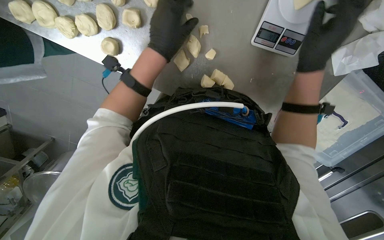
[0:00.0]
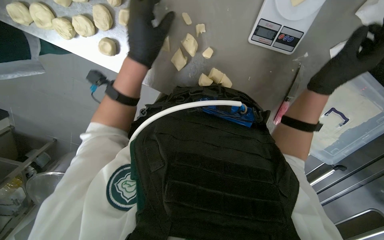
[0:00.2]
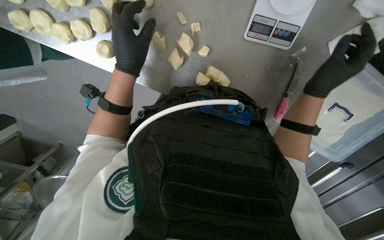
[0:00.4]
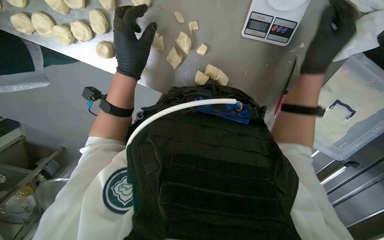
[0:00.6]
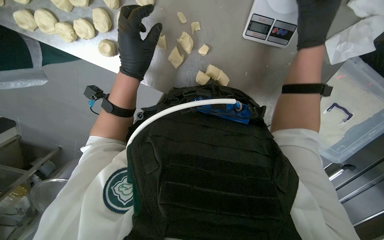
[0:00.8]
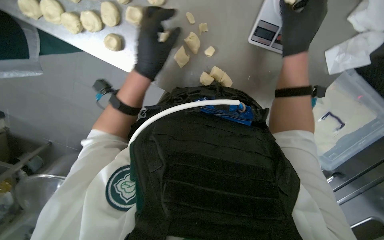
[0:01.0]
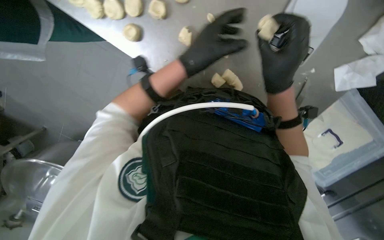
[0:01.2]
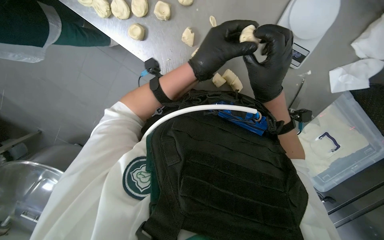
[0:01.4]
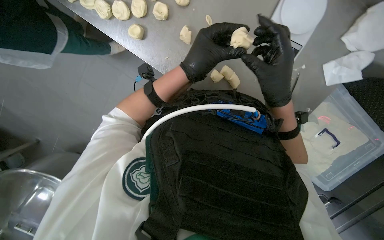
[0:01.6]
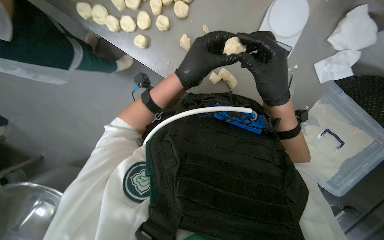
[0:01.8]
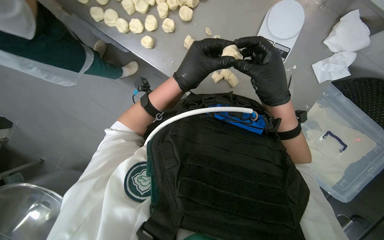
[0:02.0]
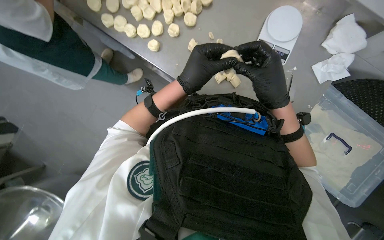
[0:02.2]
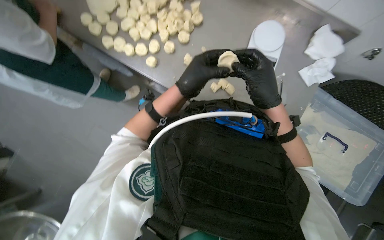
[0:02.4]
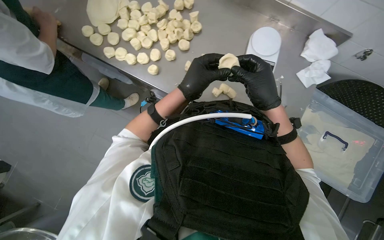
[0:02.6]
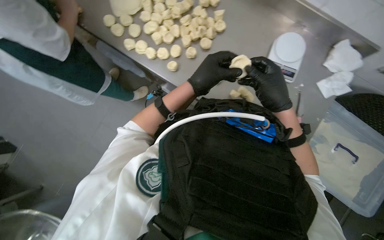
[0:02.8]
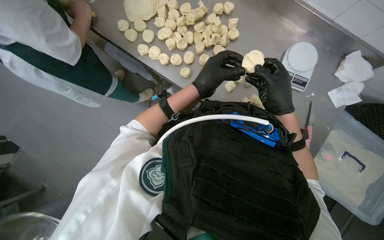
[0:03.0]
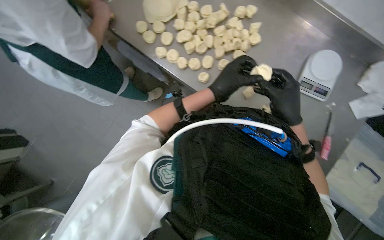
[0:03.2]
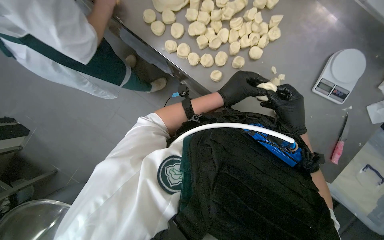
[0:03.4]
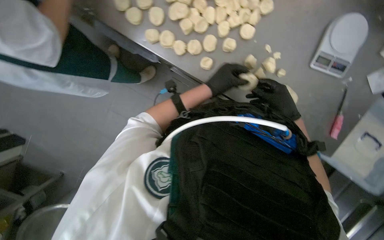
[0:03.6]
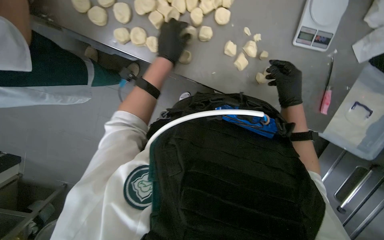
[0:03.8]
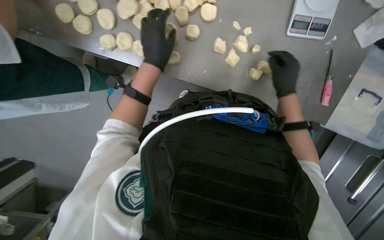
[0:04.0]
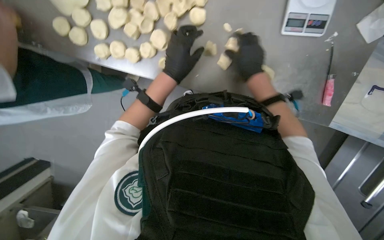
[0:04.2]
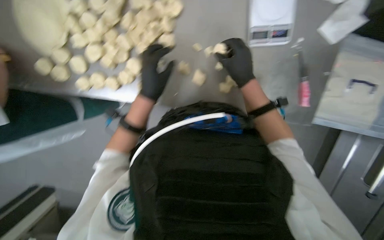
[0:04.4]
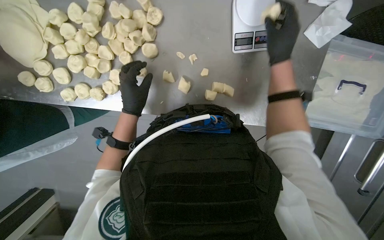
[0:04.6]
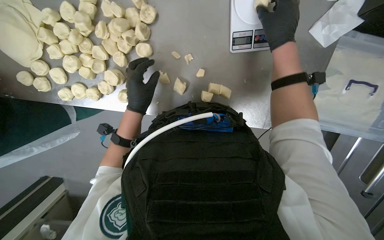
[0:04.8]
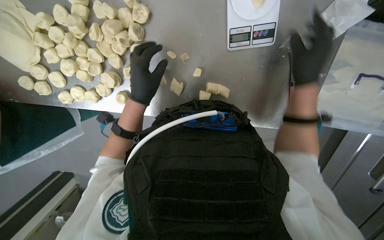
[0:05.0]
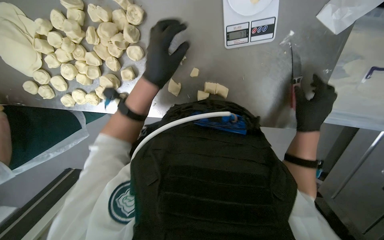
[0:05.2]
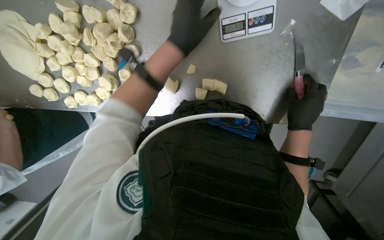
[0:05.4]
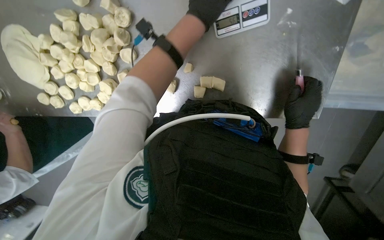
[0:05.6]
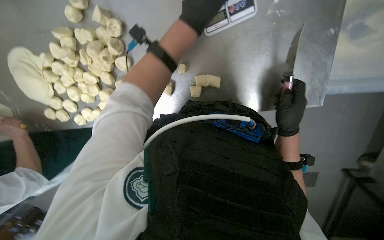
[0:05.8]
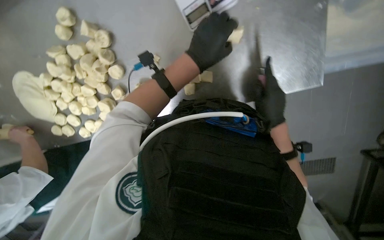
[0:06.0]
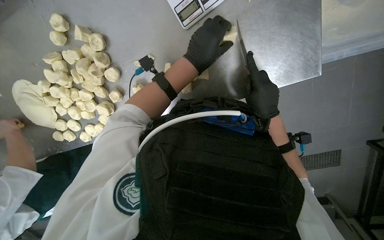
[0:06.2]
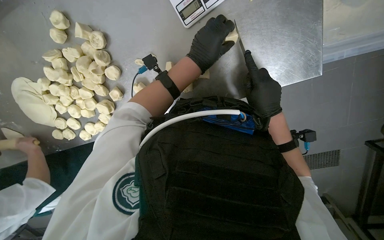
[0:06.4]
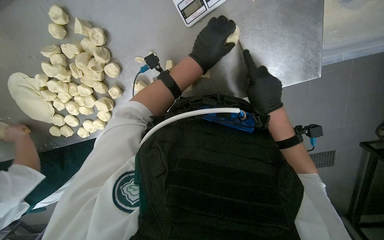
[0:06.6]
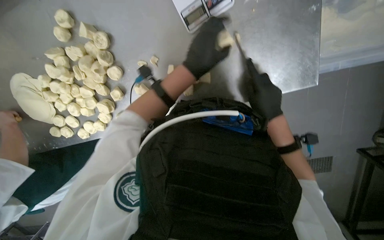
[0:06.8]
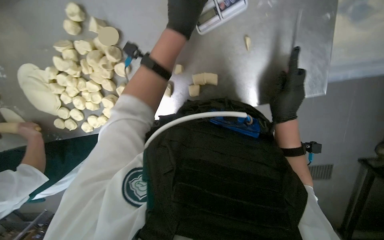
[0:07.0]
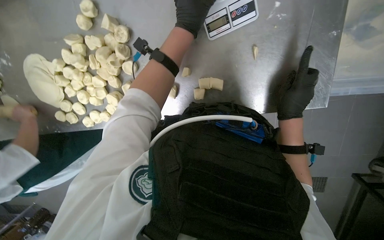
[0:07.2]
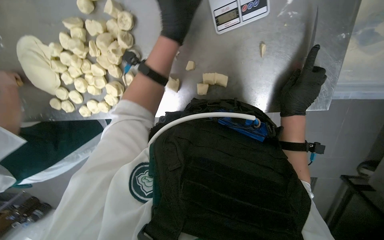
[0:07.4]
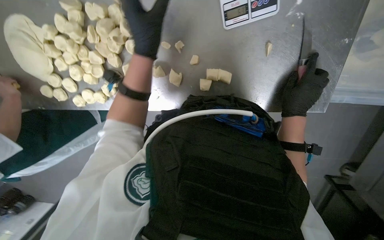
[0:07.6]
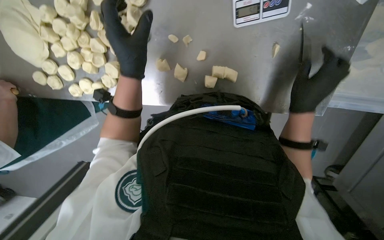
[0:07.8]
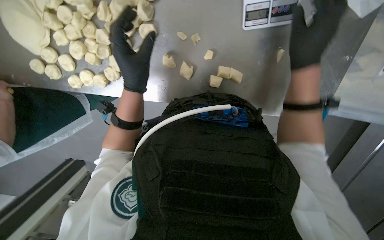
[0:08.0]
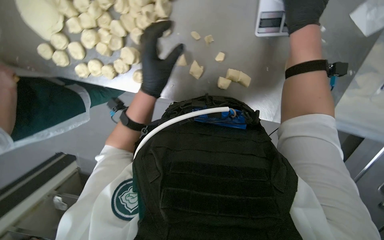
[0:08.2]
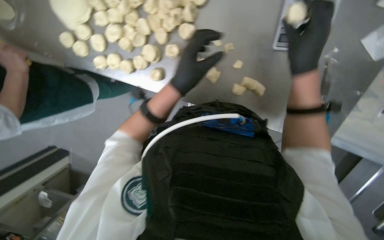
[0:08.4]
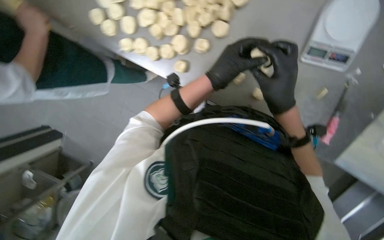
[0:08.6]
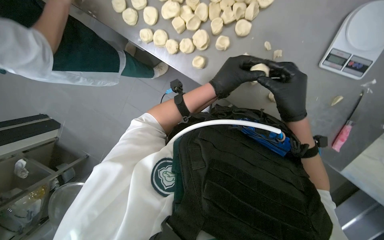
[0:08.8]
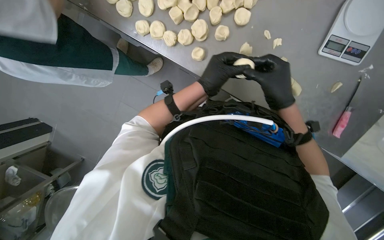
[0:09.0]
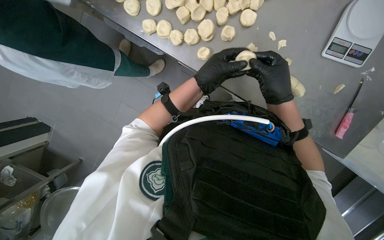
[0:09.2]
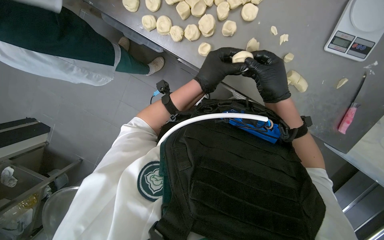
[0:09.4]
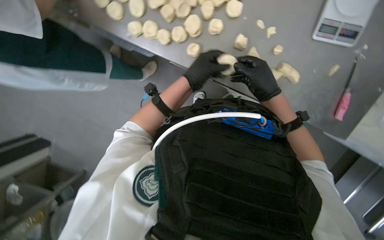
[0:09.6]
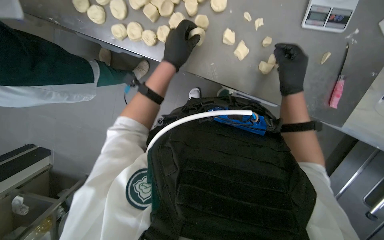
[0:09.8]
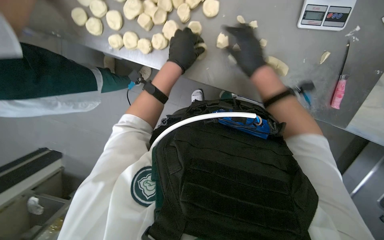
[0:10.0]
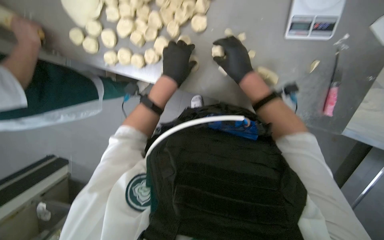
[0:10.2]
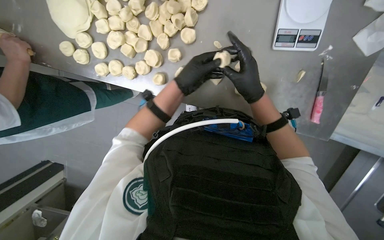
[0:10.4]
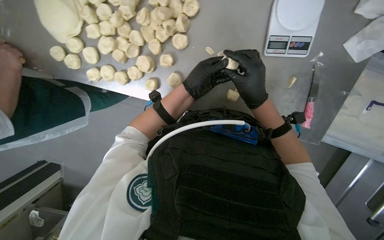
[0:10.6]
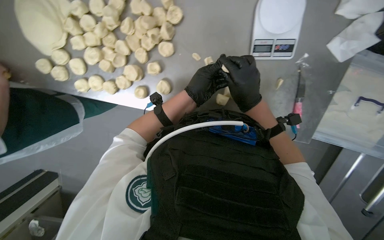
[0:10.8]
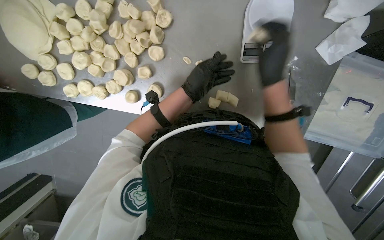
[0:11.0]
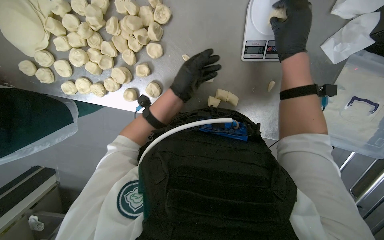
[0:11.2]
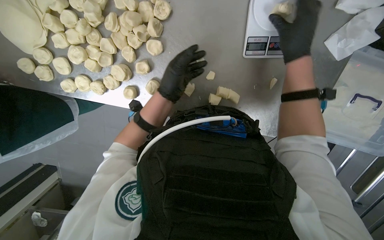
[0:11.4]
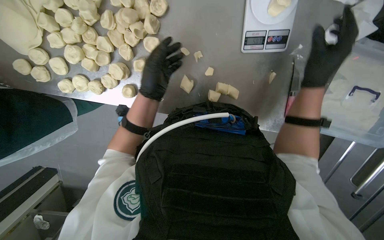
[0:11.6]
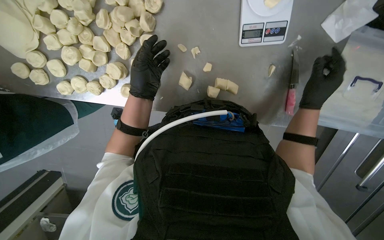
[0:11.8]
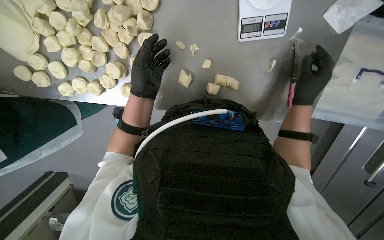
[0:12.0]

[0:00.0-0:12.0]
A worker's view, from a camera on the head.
Job: preparing food.
The whole recording: Weighing and shaping dough portions. The worker weighs individual dough pieces on a scale and shapes them.
0:00.0 to 0:01.6: The right hand is displaced to the left and down the picture by approximately 15 cm.
0:01.6 to 0:03.0: The wearer looks some 15 degrees further upward.
0:04.4 to 0:06.0: The camera is aimed some 20 degrees further to the left. The left hand is displaced to the right by roughly 35 cm. The right hand shifts approximately 30 cm to the right and down the picture.
0:06.0 to 0:07.6: The left hand moves to the left, some 20 cm.
0:07.6 to 0:09.0: The view swings roughly 15 degrees to the right. The scene turns about 25 degrees clockwise in the picture. The right hand shifts about 35 cm to the left, and goes up the picture and returns, about 25 cm each way, while the left hand travels down the picture by about 25 cm.
0:10.4 to 0:12.0: The right hand travels to the right by some 25 cm.

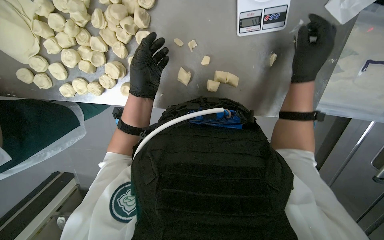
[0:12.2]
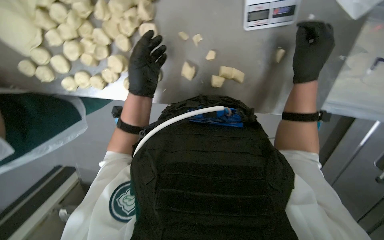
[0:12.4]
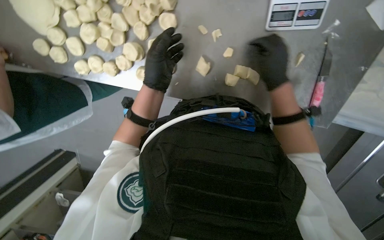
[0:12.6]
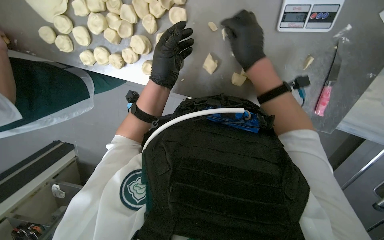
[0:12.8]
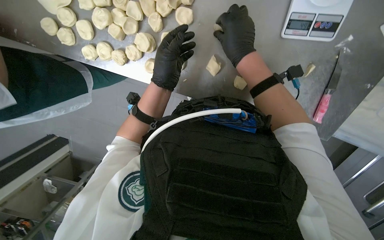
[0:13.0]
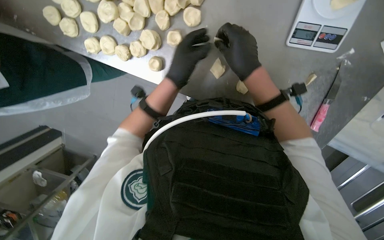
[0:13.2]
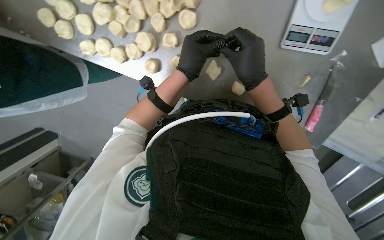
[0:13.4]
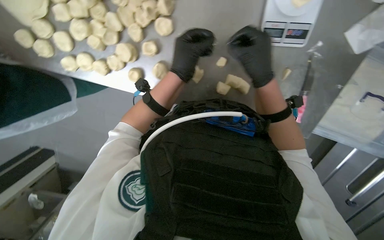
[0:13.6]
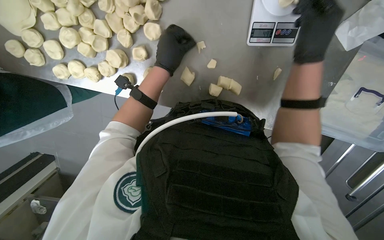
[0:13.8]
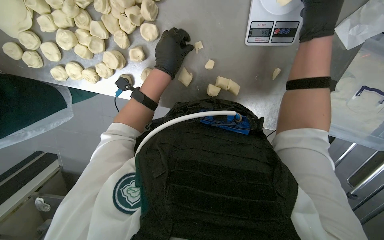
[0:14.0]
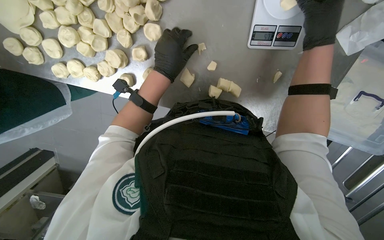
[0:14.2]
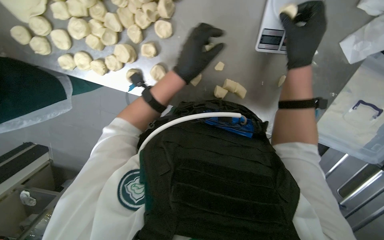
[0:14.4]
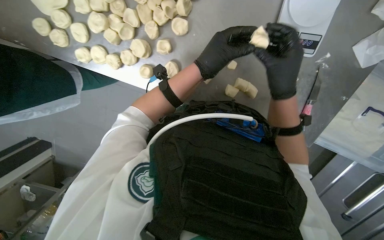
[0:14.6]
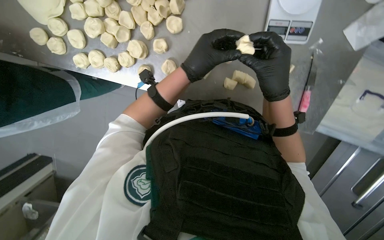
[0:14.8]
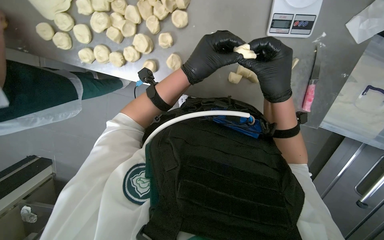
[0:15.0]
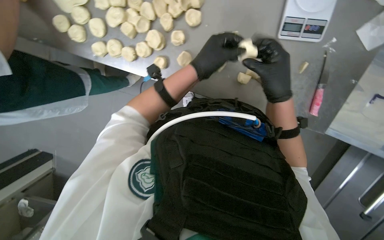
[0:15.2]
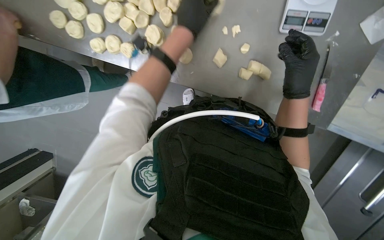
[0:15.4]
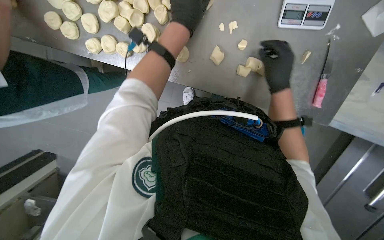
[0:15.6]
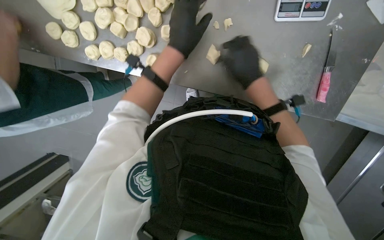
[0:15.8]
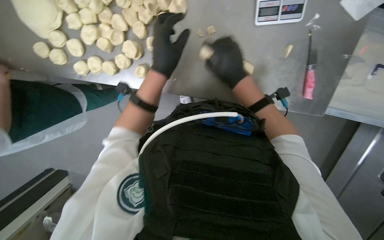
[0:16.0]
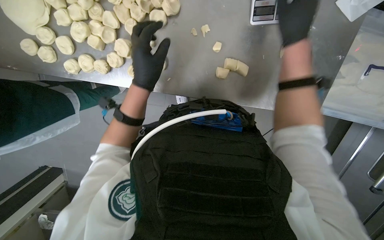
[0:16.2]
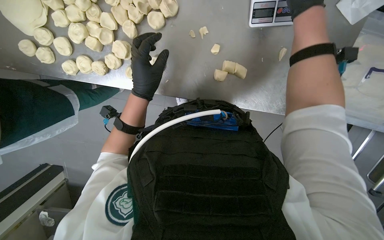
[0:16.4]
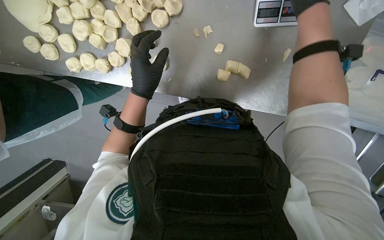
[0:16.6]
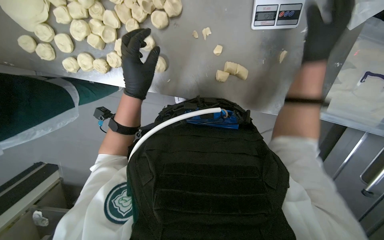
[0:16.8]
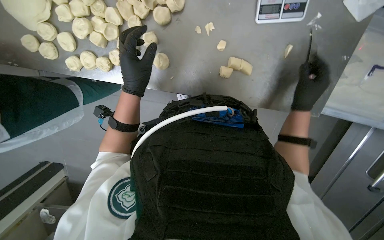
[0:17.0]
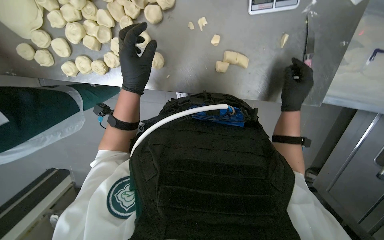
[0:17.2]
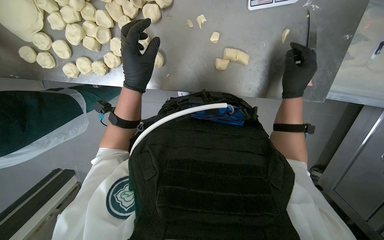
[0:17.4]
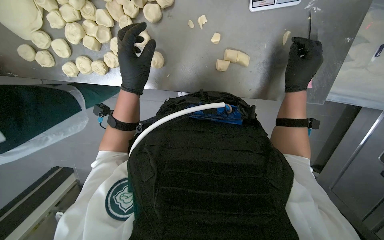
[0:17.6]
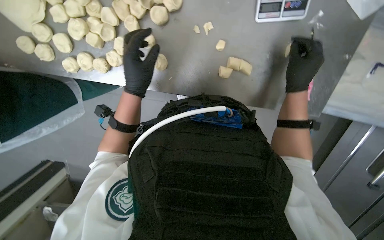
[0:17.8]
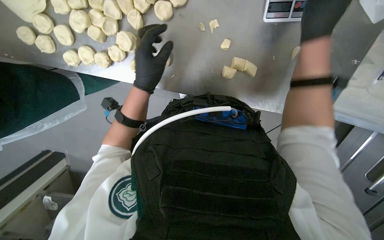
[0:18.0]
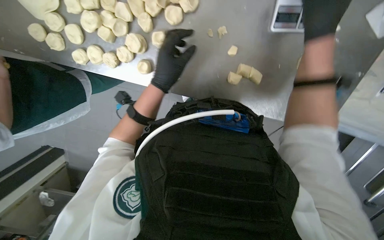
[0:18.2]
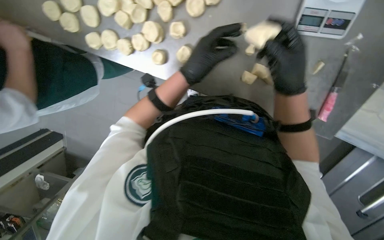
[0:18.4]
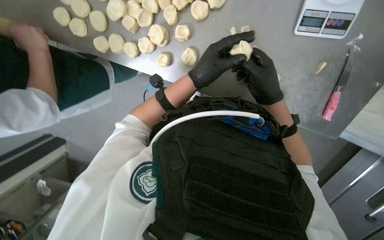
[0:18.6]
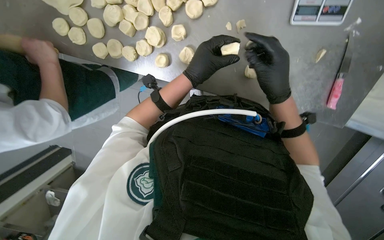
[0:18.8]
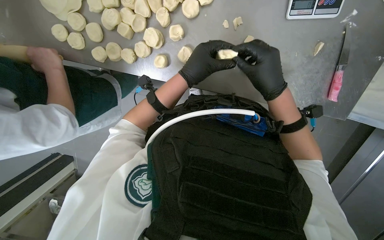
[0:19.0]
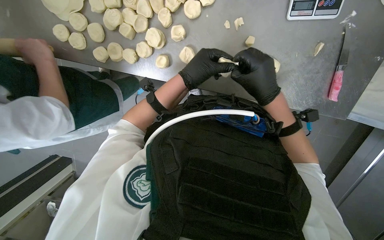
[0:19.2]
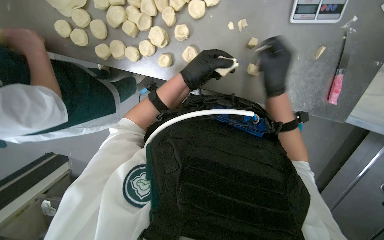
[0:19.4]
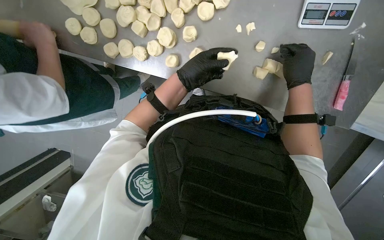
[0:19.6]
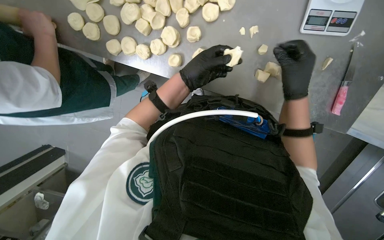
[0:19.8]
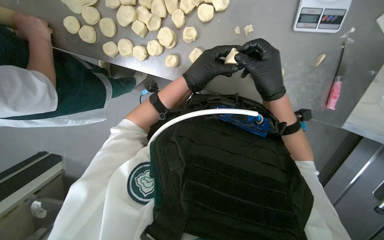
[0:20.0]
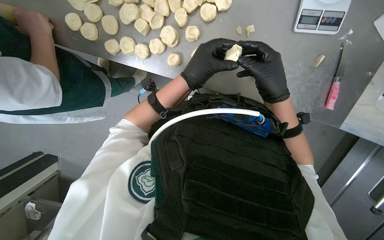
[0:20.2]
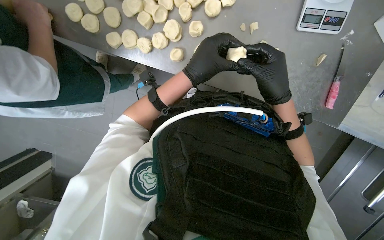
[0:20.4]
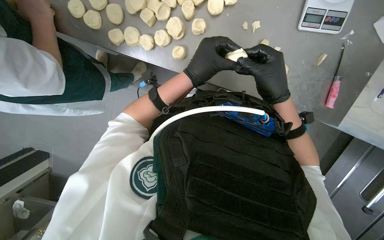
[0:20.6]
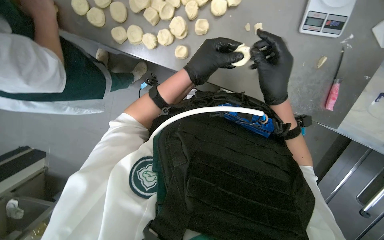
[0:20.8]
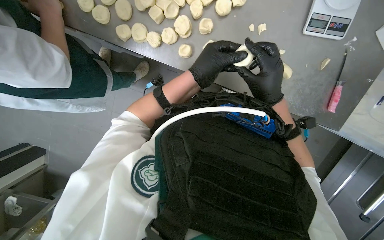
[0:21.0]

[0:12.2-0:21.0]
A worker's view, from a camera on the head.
Job: preparing food.
The whole recording: Weighing and shaping dough portions. The worker weighs individual dough pieces on a scale and shapes them.
0:12.2 to 0:13.6: The right hand is displaced to the left by approximately 15 cm.
0:13.6 to 0:15.2: The right hand moves about 10 cm up the picture and comes back.
0:15.2 to 0:16.6: The right hand shifts about 25 cm up the picture and to the right, while the left hand goes up the picture and returns, roughly 10 cm each way.
0:16.6 to 0:18.0: The right hand travels down the picture and back again, approximately 25 cm each way.
0:18.0 to 0:19.6: The right hand shifts roughly 10 cm farther from the camera.
0:19.6 to 0:21.0: The right hand shifts about 20 cm to the left, down the picture and nearer to the camera.
